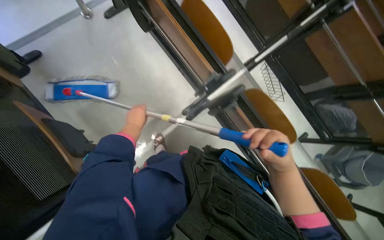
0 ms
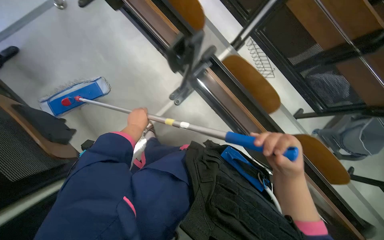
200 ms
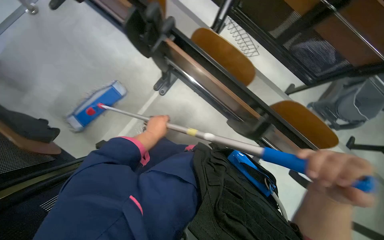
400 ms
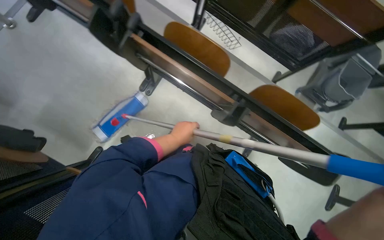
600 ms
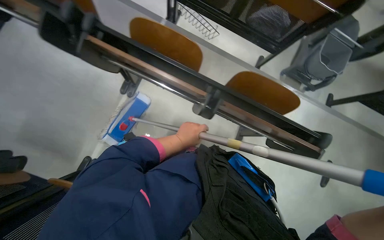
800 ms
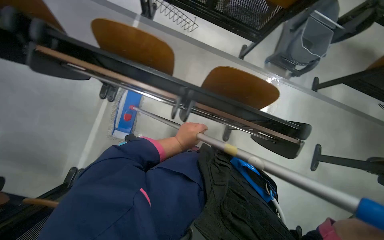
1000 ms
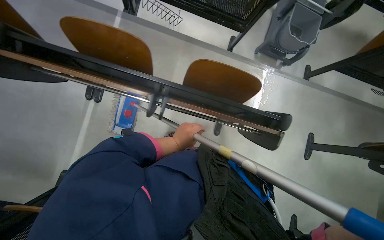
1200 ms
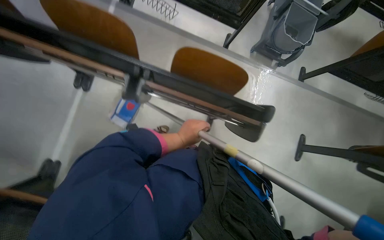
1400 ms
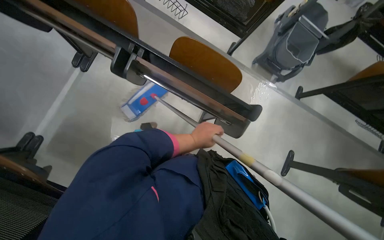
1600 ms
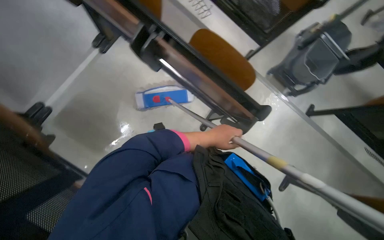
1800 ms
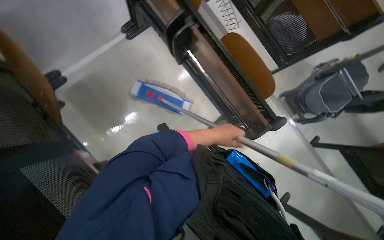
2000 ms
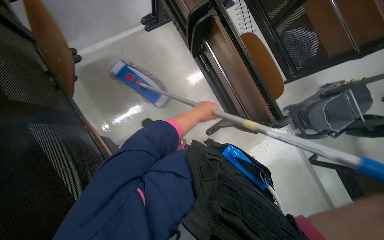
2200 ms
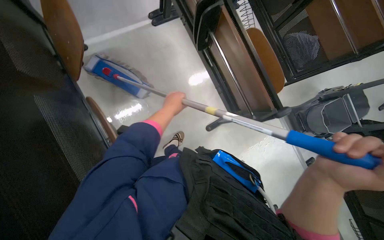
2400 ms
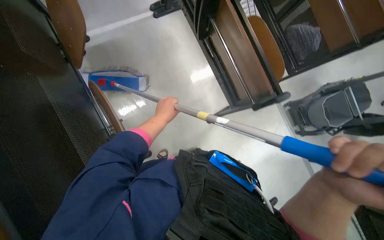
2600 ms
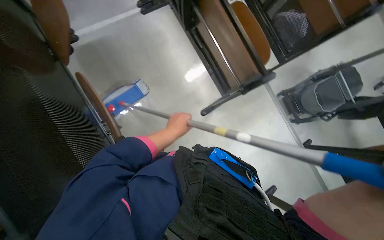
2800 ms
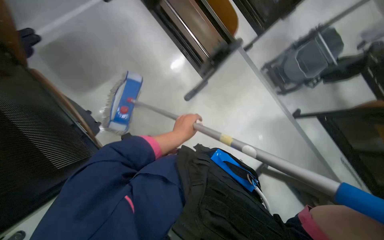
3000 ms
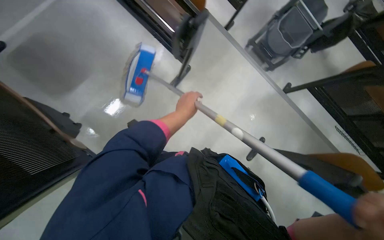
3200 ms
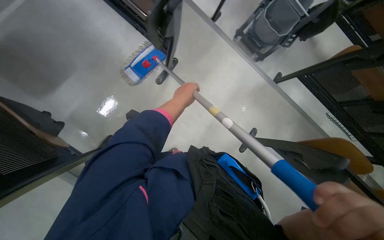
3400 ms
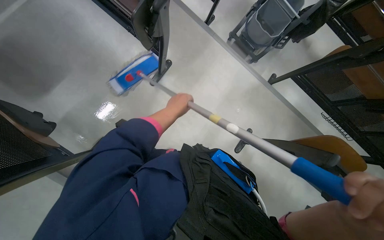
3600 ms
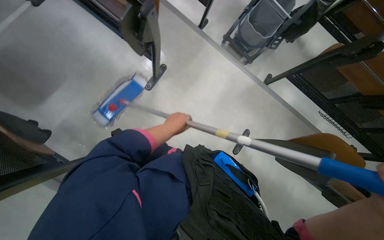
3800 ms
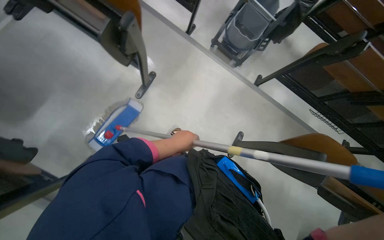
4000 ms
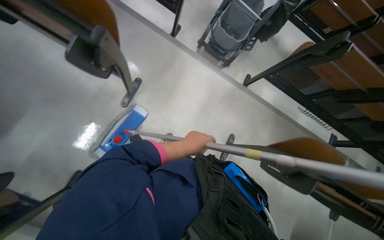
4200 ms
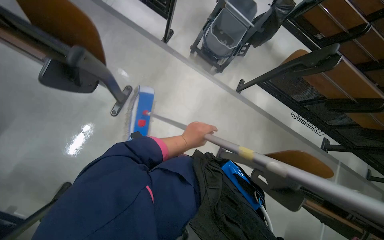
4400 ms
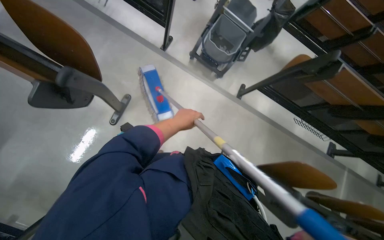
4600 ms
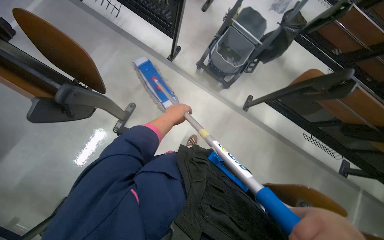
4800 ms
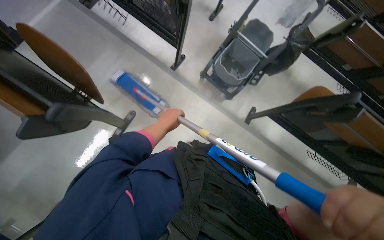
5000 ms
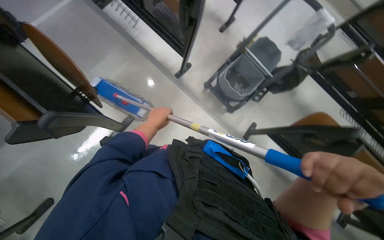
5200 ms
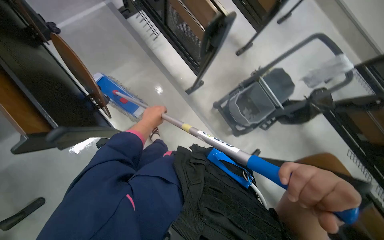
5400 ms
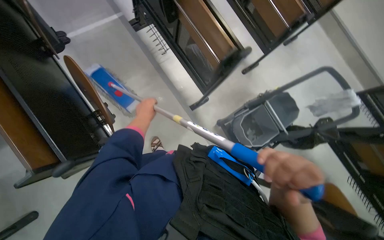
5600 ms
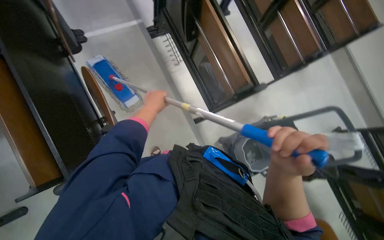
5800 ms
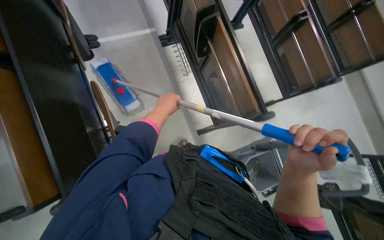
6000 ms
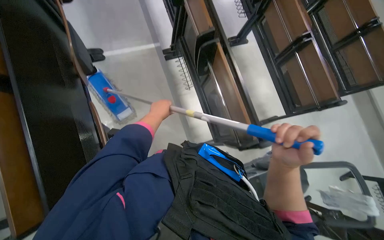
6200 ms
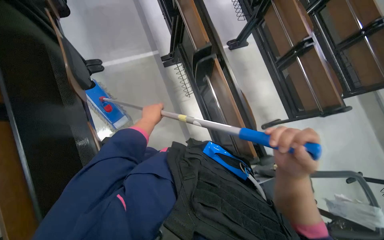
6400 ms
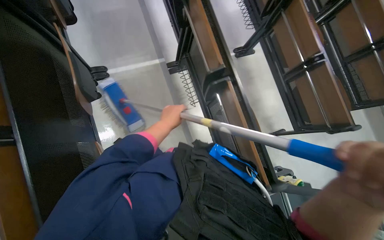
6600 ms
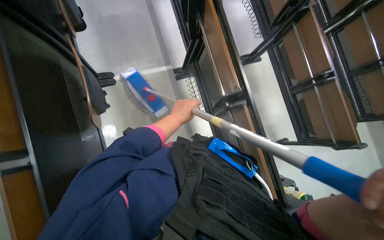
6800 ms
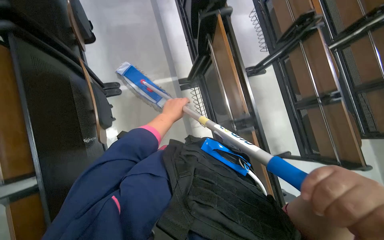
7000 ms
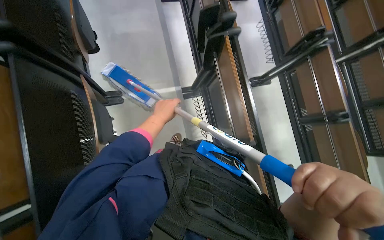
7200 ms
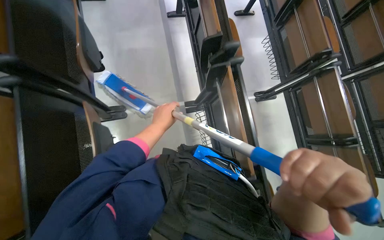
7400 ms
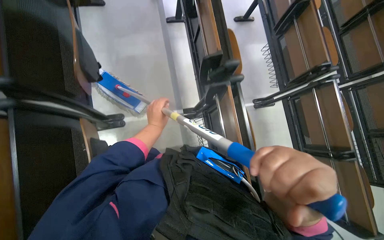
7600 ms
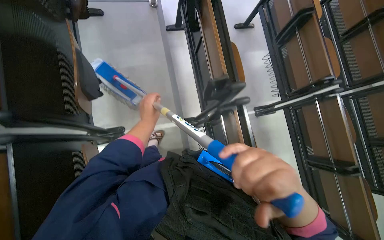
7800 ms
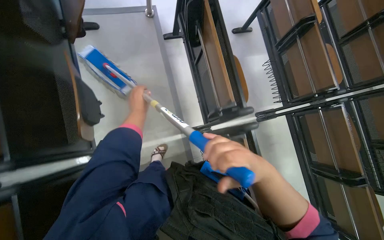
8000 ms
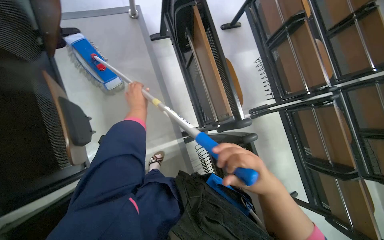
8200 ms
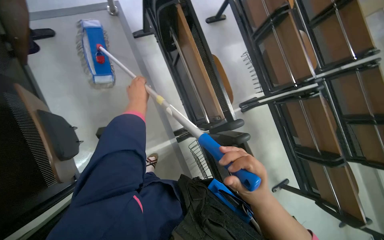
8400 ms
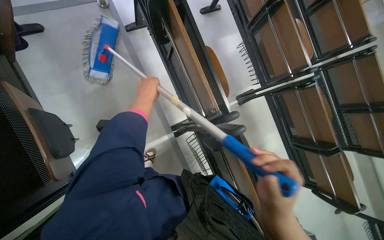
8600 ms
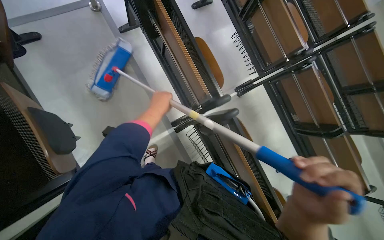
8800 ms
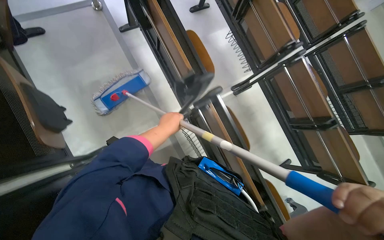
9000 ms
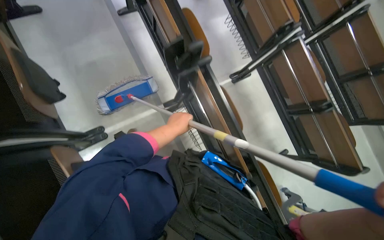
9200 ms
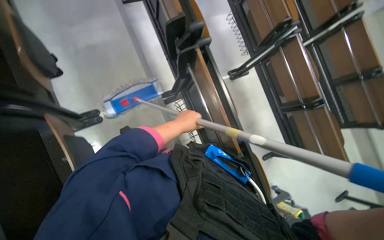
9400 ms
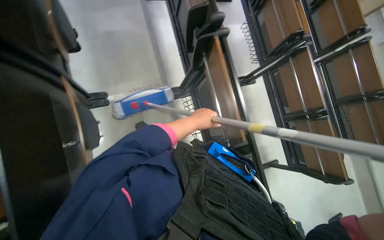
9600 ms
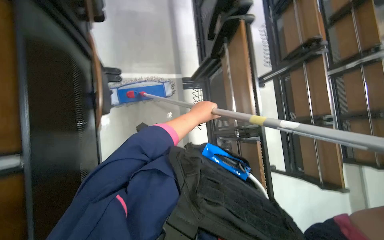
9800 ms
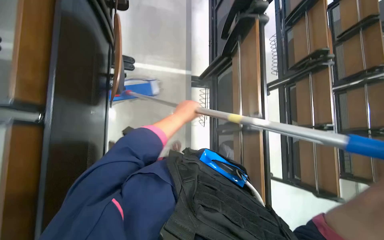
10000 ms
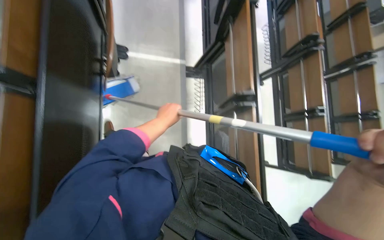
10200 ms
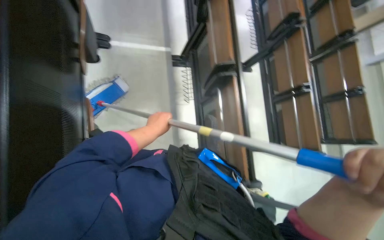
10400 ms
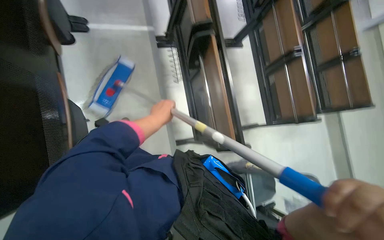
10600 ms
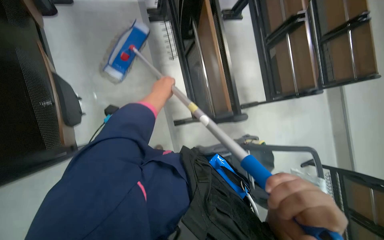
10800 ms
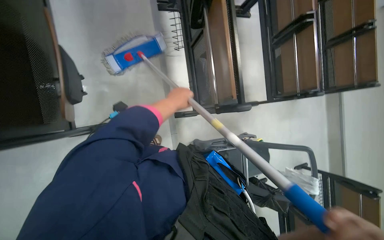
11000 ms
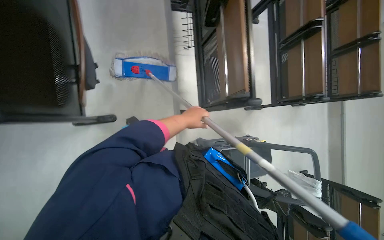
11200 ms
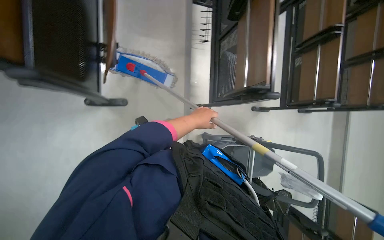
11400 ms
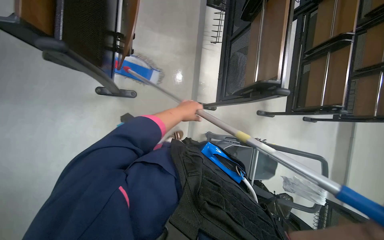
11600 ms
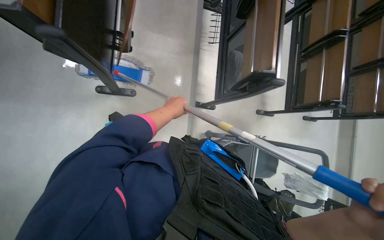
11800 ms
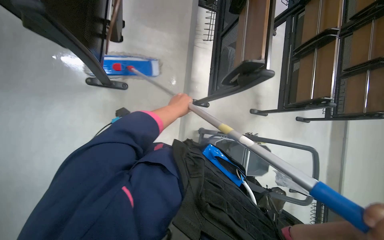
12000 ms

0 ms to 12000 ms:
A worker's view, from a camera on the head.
Job: wiping surfaces.
The whole recording: Cleaning lecture hall chairs. The worker uses a mop to clean the backrests and frames of the lecture hall chairs.
0 ms to 1600 ms: The wearer moves approximately 80 cm.
1600 ms to 3000 ms: The head travels roughly 50 cm.
3000 ms to 4400 ms: The left hand travels up the picture and back again, roughly 10 cm each way.
4400 ms to 6000 ms: The wearer moves about 60 cm. Everything in view rotates some 40 degrees clockwise.
6000 ms to 7600 ms: The camera travels some 80 cm.
9000 ms to 10400 ms: The head travels some 70 cm.
10400 ms to 12000 ms: The camera travels about 50 cm.

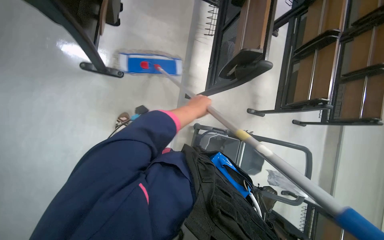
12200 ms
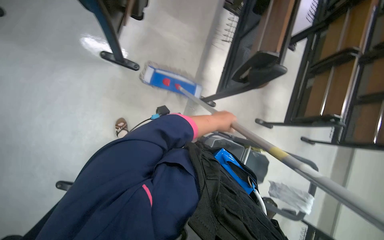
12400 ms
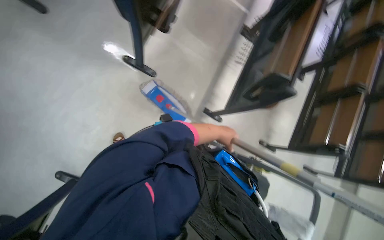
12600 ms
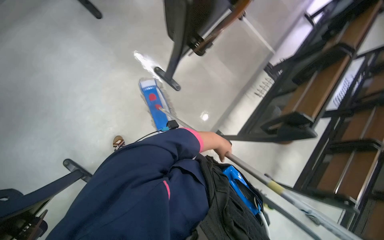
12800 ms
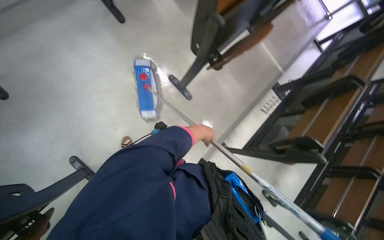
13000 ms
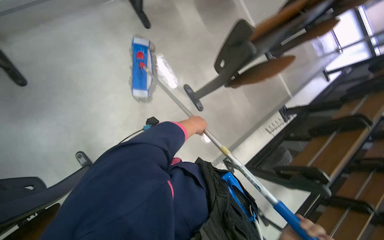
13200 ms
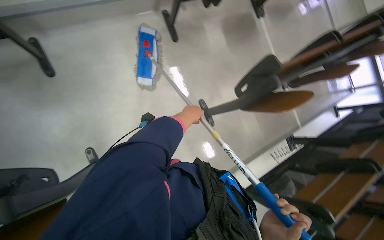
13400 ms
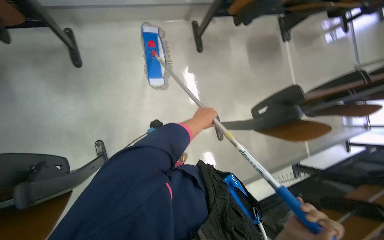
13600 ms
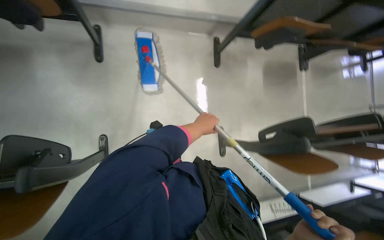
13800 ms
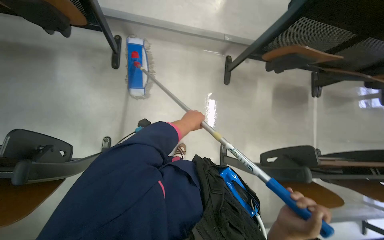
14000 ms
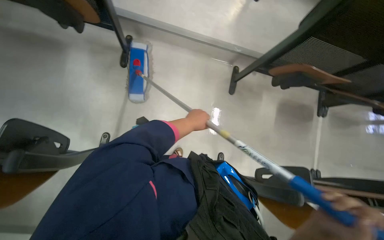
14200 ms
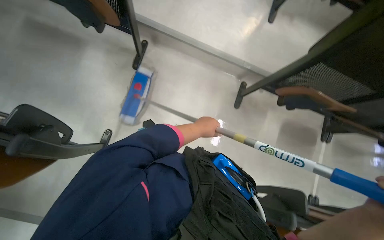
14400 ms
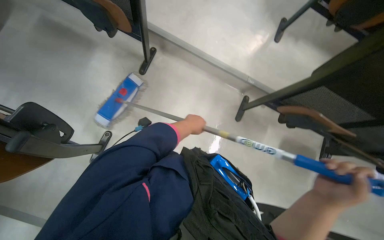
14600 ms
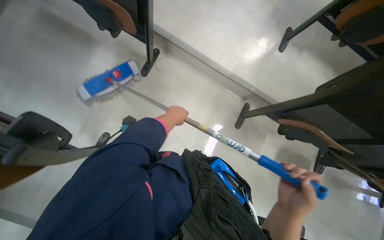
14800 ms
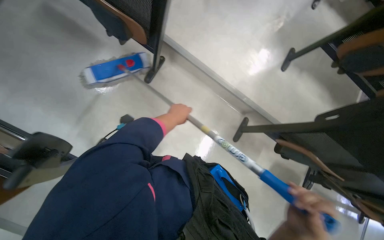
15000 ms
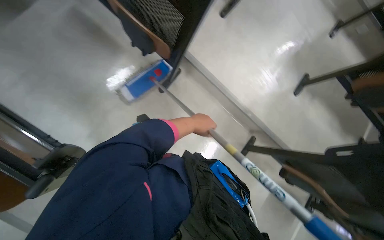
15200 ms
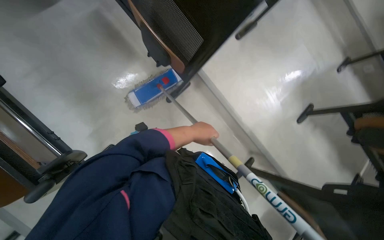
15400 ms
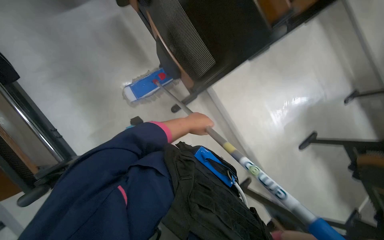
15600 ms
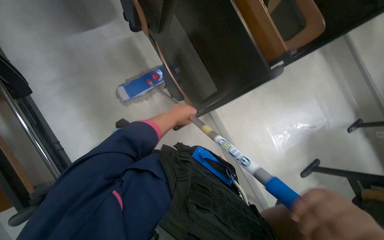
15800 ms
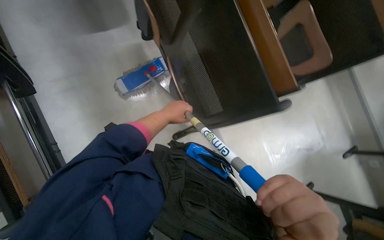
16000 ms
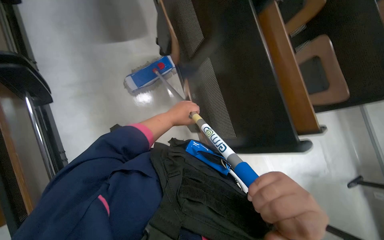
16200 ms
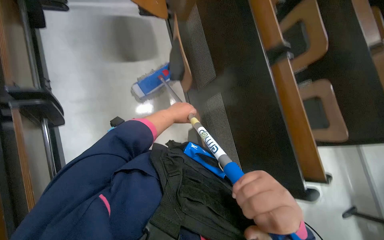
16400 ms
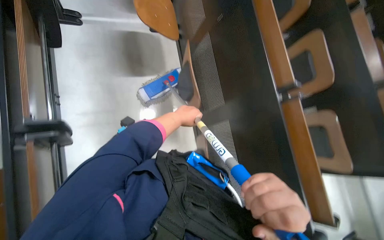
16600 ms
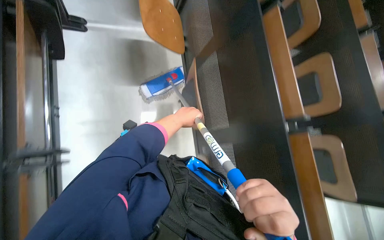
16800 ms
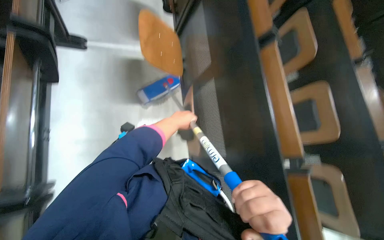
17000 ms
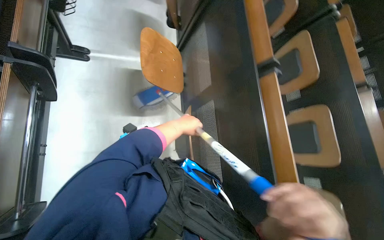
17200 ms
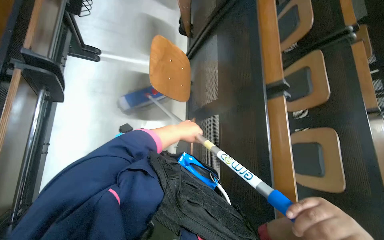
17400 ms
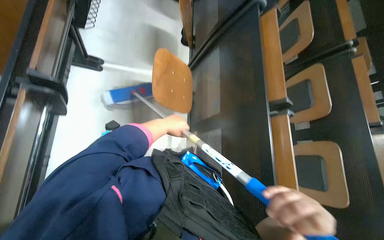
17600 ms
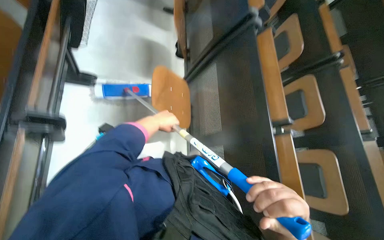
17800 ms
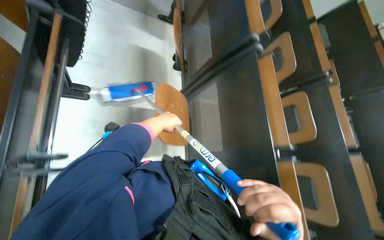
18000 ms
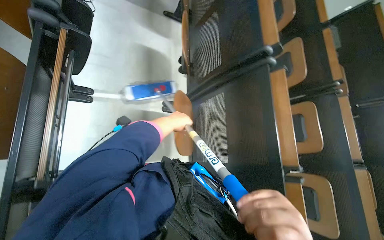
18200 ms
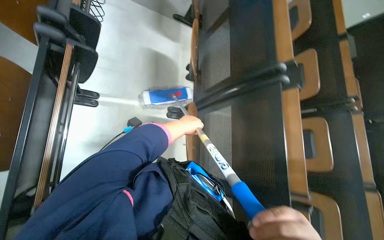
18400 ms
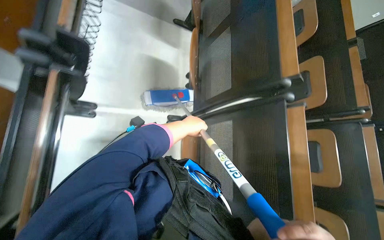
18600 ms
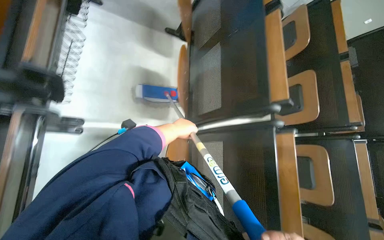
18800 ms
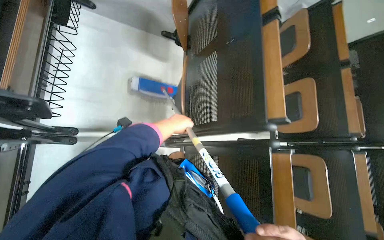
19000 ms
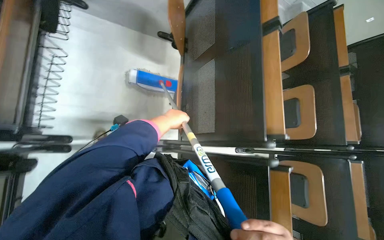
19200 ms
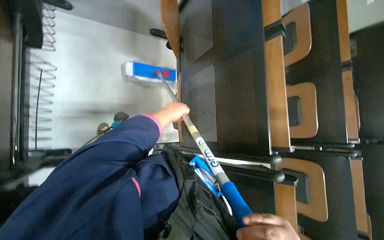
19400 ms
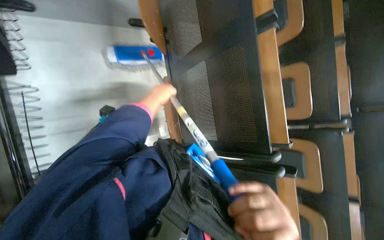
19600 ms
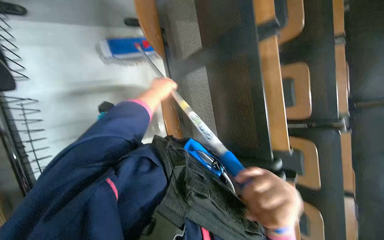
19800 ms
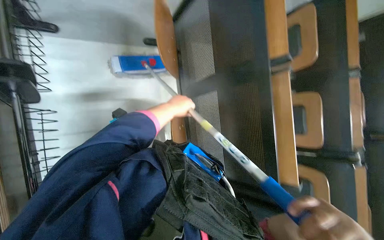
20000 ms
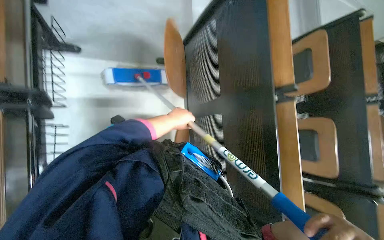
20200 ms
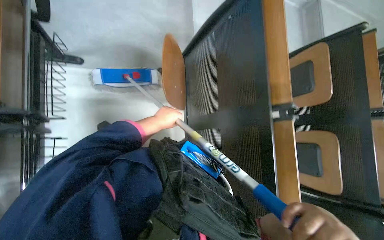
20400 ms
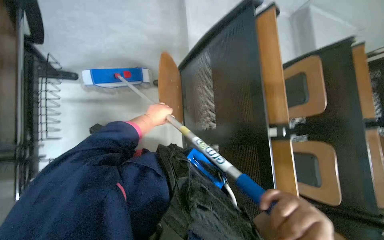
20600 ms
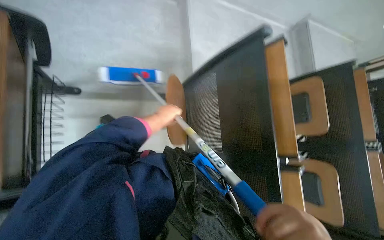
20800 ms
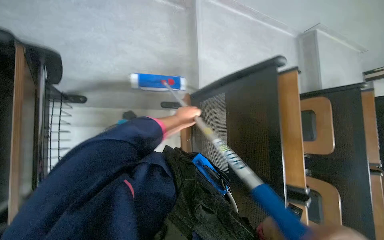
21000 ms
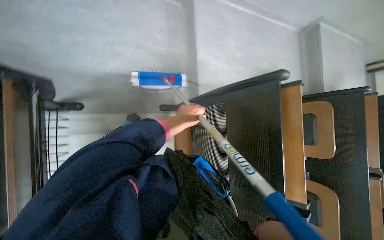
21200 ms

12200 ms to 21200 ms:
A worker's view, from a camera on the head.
Job: wiping surfaces.
The whole recording: Cleaning lecture hall chairs. The worker uses a mop to clean the backrests and frames of the lecture hall chairs.
12200 ms to 13800 ms: The wearer moves roughly 60 cm. The view tilts approximately 25 degrees upward. The scene turns approximately 75 degrees clockwise in the picture.
13800 ms to 15200 ms: Everything in view rotates roughly 40 degrees clockwise.
15200 ms to 16600 ms: The view tilts approximately 15 degrees upward. The scene rotates clockwise by approximately 40 degrees.
16600 ms to 18200 ms: The wearer moves roughly 80 cm.
18200 ms to 19800 ms: The wearer moves approximately 90 cm. The view tilts some 20 degrees downward.
19800 ms to 21200 ms: The head travels about 60 cm.
